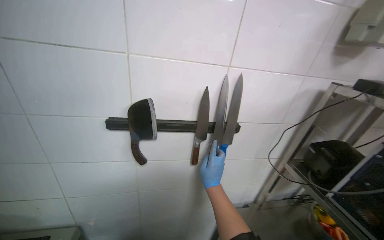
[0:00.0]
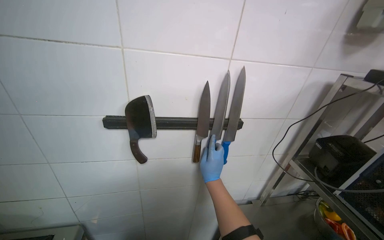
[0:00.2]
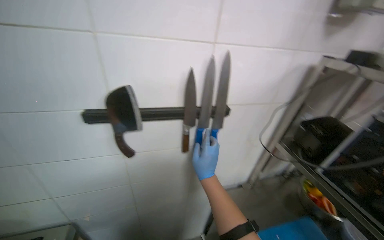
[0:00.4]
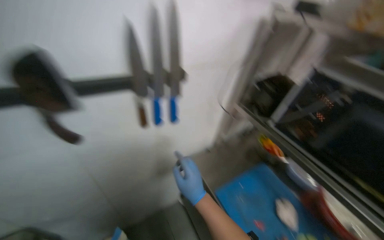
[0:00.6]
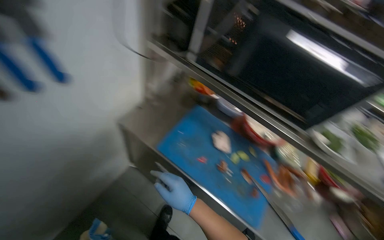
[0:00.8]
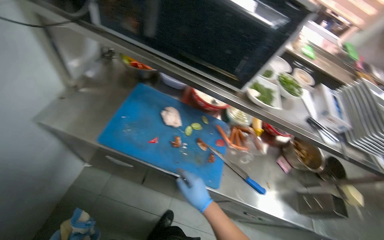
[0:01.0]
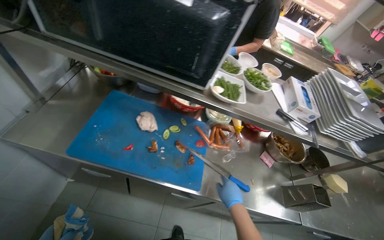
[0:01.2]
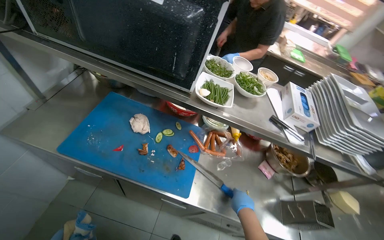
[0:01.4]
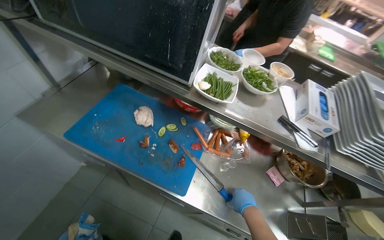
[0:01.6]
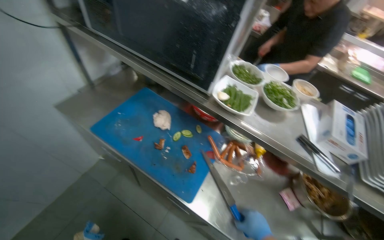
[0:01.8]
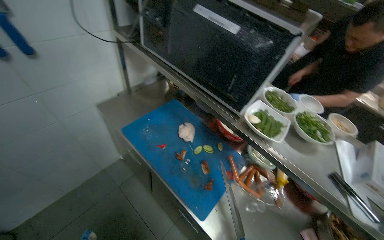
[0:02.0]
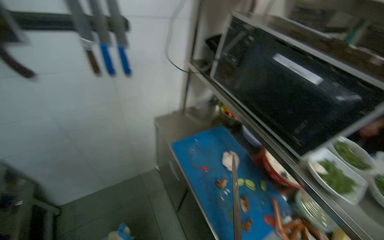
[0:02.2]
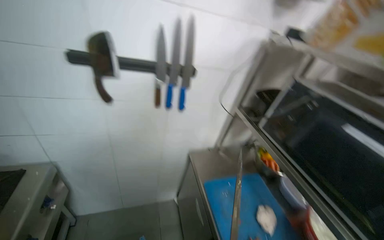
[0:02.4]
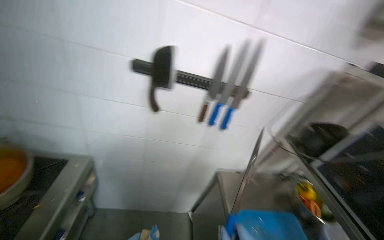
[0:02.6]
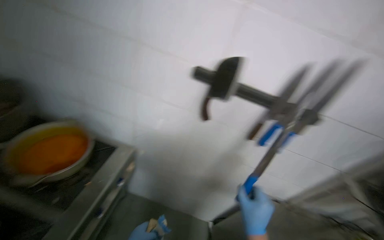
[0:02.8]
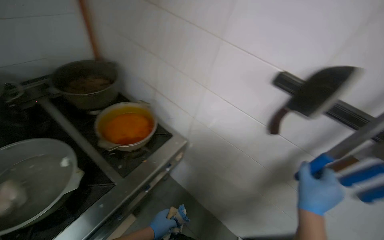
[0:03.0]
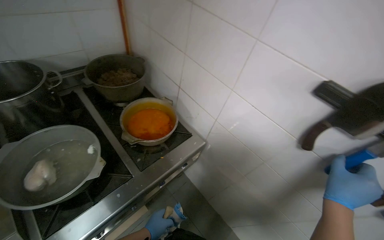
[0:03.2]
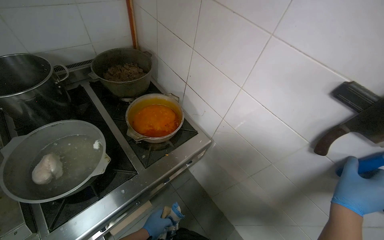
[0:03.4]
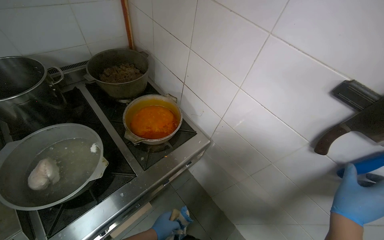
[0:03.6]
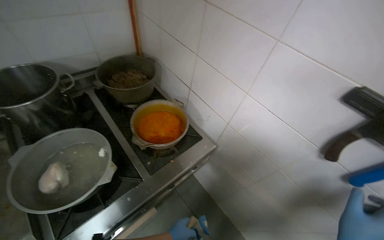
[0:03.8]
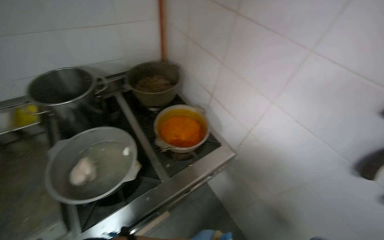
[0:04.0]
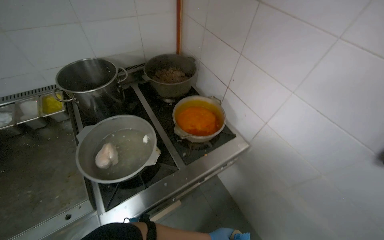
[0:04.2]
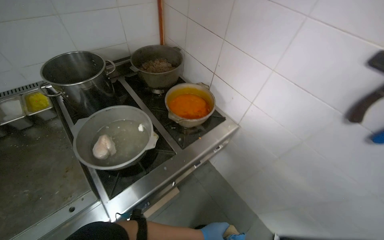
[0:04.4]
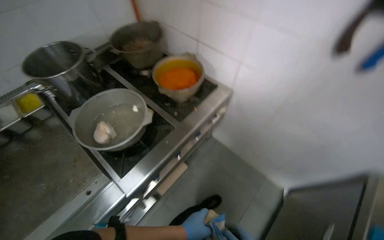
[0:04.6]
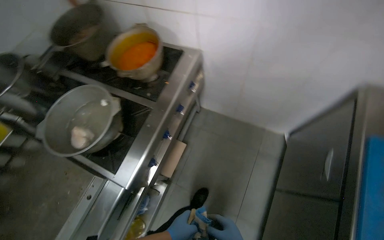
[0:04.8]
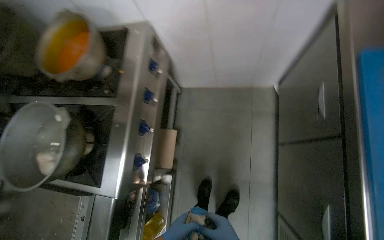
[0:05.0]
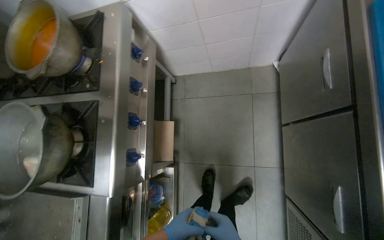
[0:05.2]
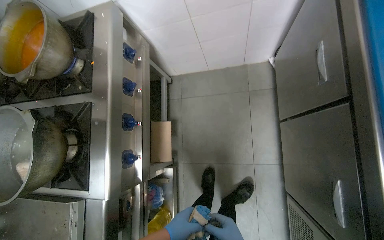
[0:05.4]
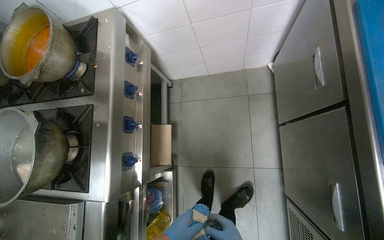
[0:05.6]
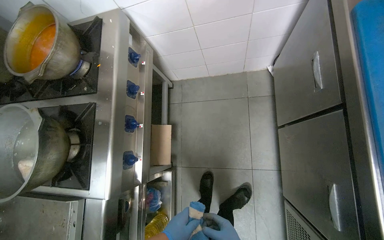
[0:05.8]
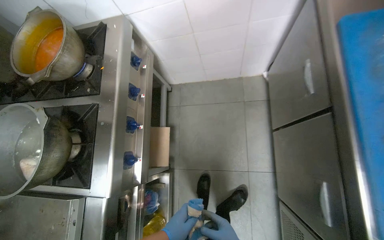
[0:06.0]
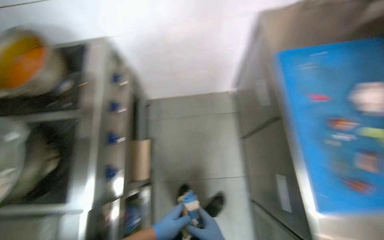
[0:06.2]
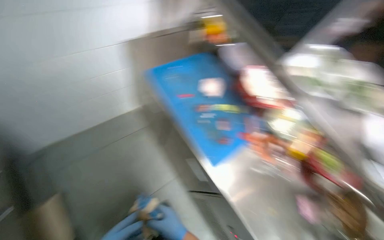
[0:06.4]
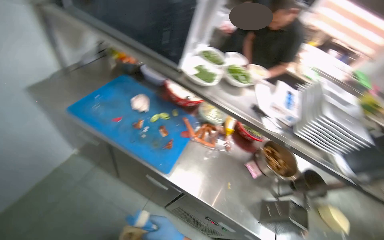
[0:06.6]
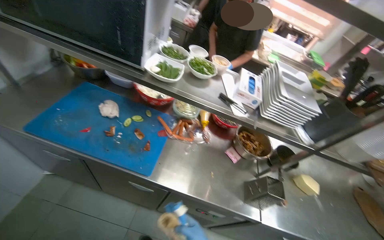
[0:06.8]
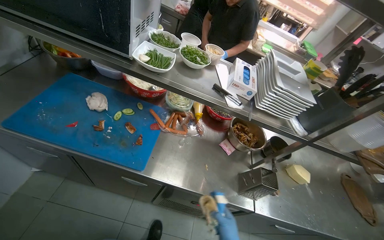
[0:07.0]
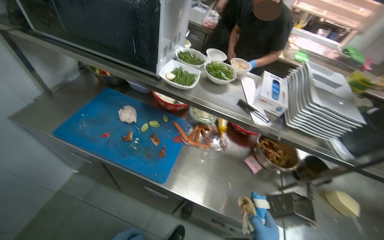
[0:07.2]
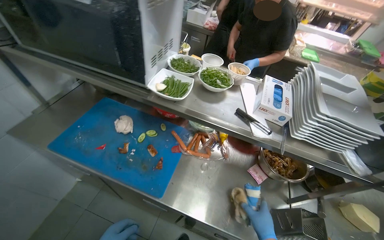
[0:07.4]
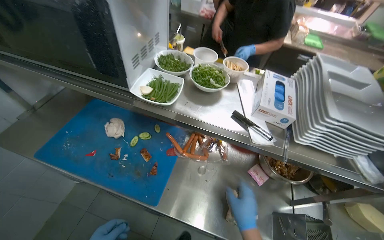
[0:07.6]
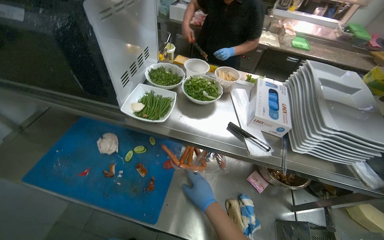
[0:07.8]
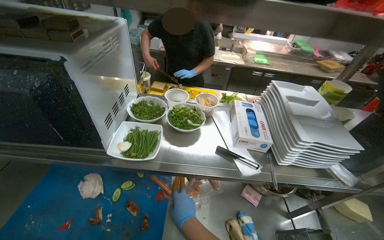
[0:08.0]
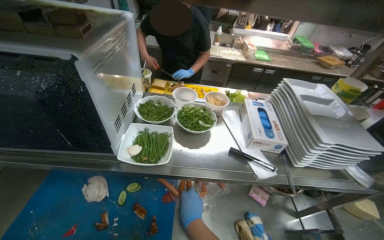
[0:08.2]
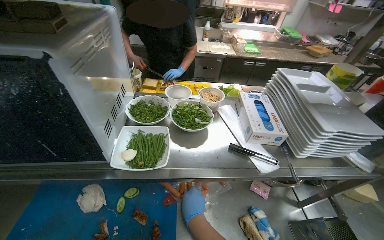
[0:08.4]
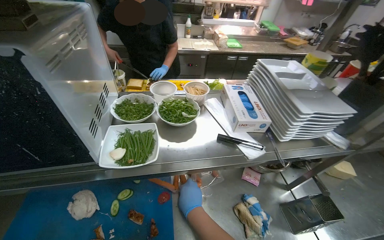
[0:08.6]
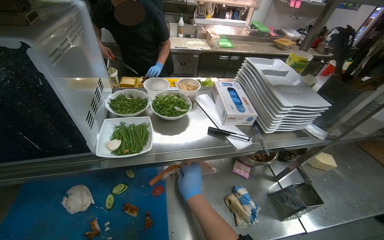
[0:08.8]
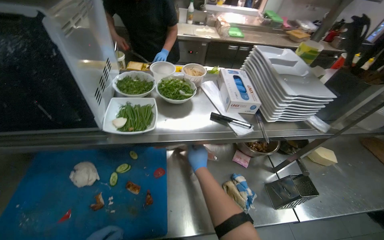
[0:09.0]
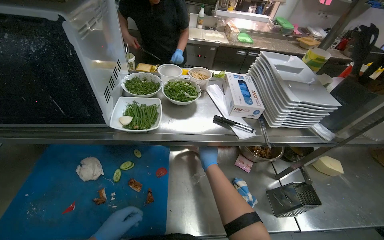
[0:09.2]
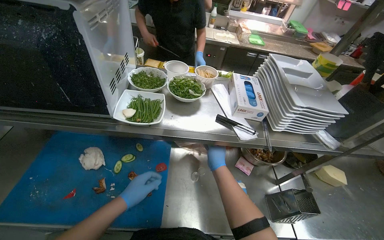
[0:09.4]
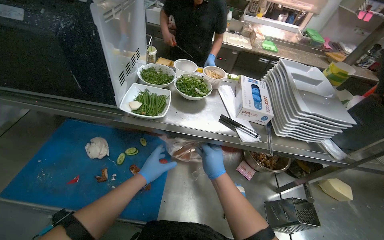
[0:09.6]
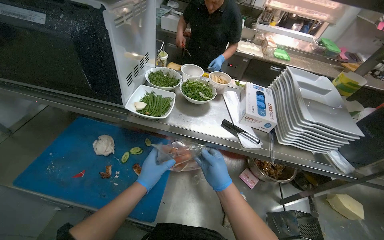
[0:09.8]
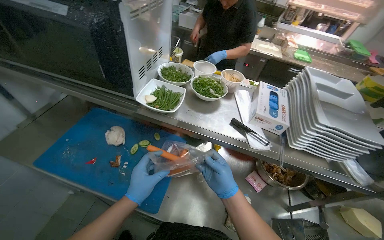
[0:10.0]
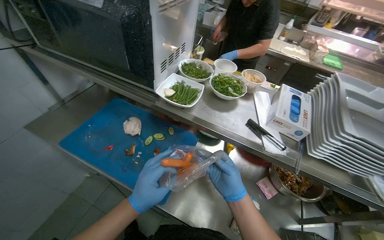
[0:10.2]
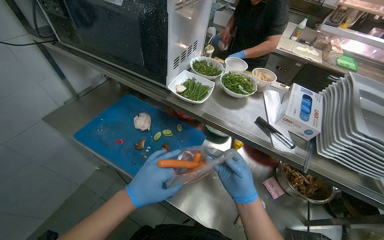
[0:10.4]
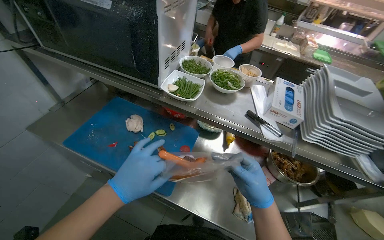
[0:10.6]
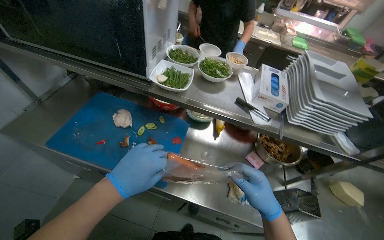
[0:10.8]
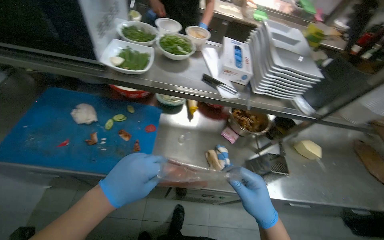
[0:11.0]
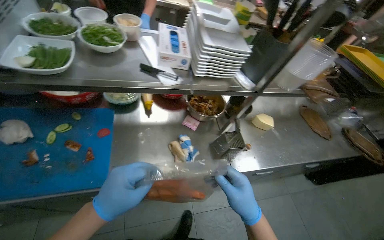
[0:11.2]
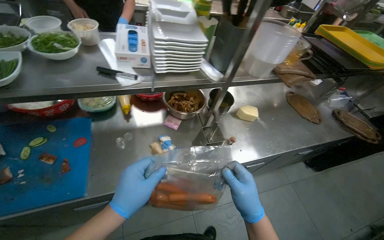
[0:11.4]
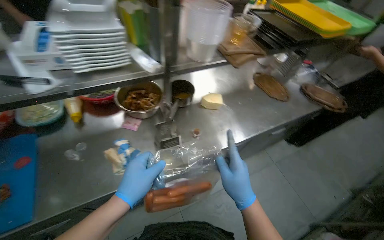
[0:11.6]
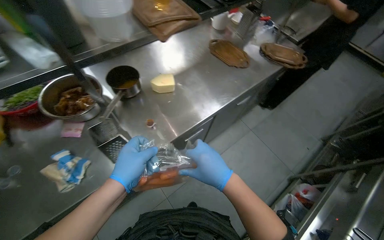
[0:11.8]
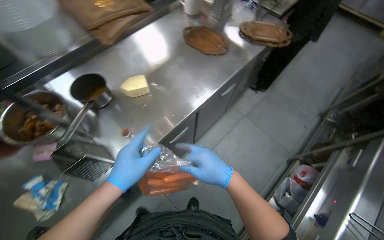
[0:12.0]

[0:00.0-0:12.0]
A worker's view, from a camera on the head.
Job: preparing food.
The whole recording: Placing meal and water on stove, organizing kitchen. The worker places the meal on the gas stove, organizes the kitchen area, and places water in a dish on the gas stove.
0:00.0 to 0:01.6: The head travels roughly 50 cm. The wearer's head swings roughly 55 degrees to the right. The wearer looks some 40 degrees further downward.
0:01.6 to 0:03.0: The wearer moves roughly 60 cm. The head rotates about 105 degrees to the left. The camera pitches upward, by approximately 30 degrees.
0:04.4 to 0:06.0: The view tilts about 20 degrees downward. Everything in view rotates roughly 55 degrees counterclockwise.
0:06.0 to 0:07.6: The wearer's head swings about 55 degrees to the right.
0:07.6 to 0:09.0: The head turns to the right by some 25 degrees. The right hand goes about 20 cm to the left, farther from the camera and up the picture.
0:09.0 to 0:10.4: The head turns to the left by approximately 35 degrees. The right hand shifts roughly 15 cm nearer to the camera and to the right.
0:10.4 to 0:12.0: The head travels roughly 70 cm. The wearer looks about 70 degrees further to the right. The camera pitches downward, by approximately 25 degrees.

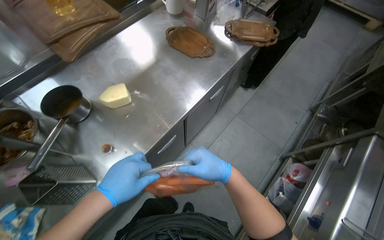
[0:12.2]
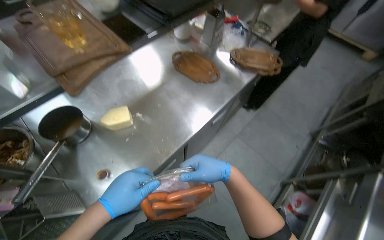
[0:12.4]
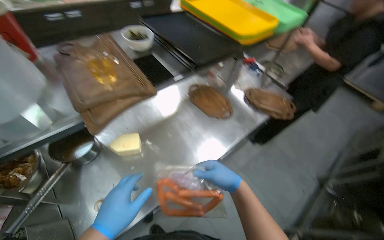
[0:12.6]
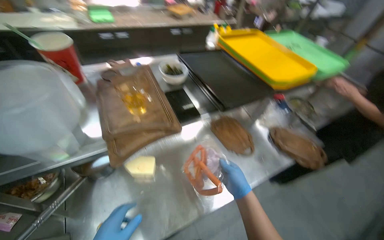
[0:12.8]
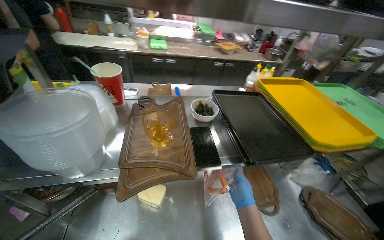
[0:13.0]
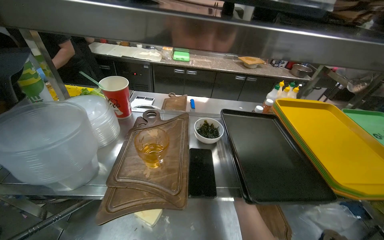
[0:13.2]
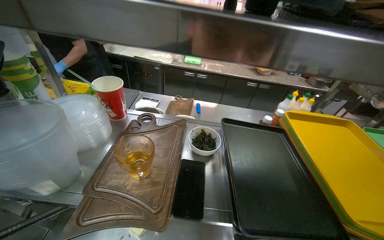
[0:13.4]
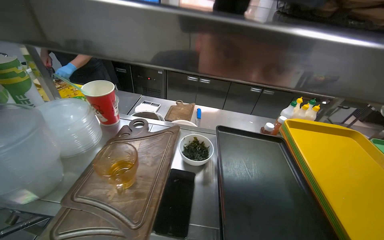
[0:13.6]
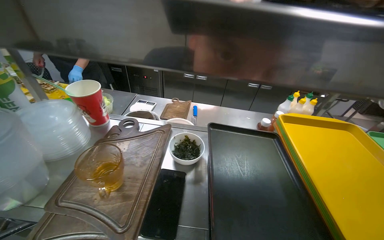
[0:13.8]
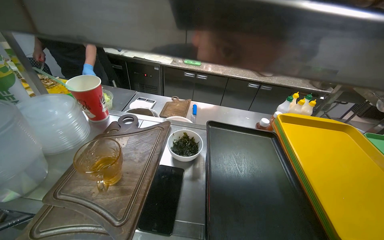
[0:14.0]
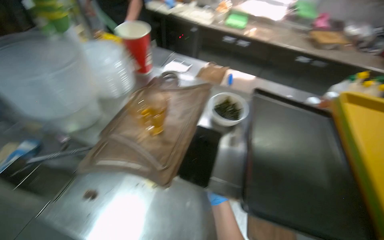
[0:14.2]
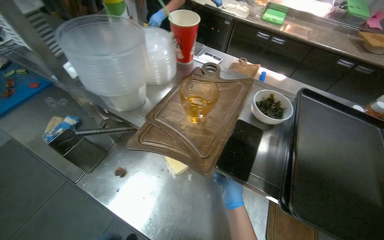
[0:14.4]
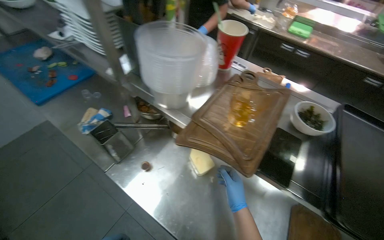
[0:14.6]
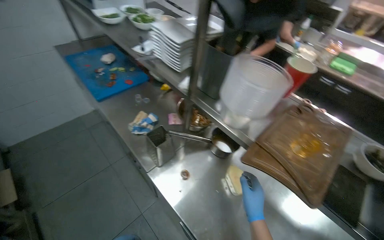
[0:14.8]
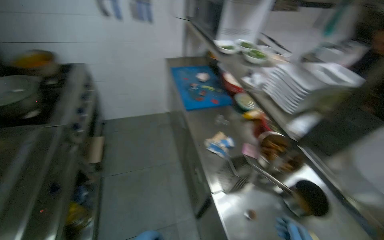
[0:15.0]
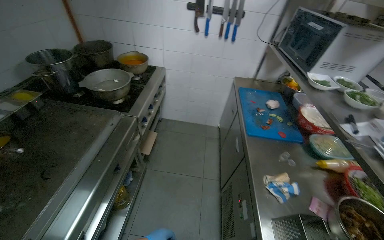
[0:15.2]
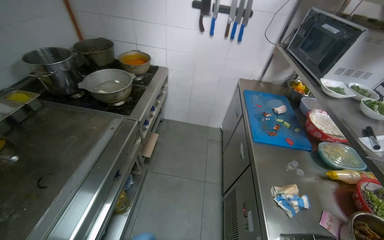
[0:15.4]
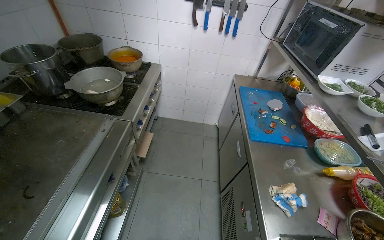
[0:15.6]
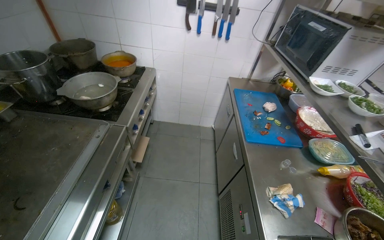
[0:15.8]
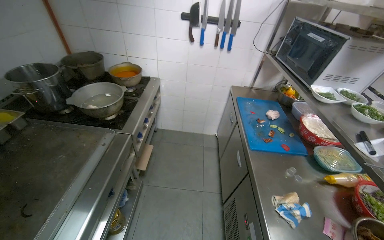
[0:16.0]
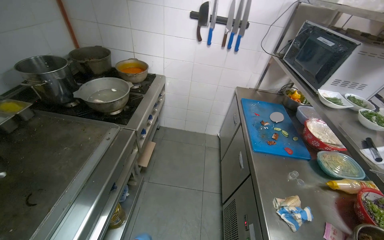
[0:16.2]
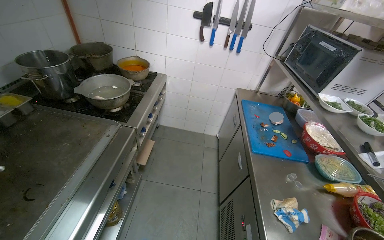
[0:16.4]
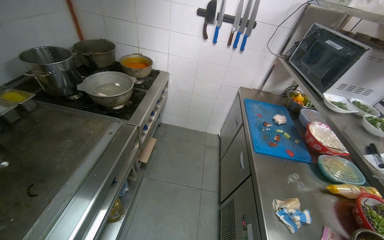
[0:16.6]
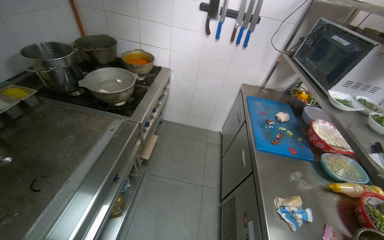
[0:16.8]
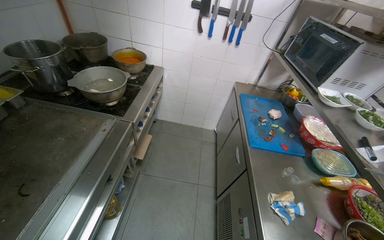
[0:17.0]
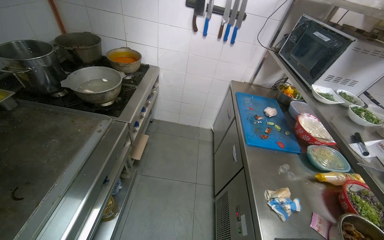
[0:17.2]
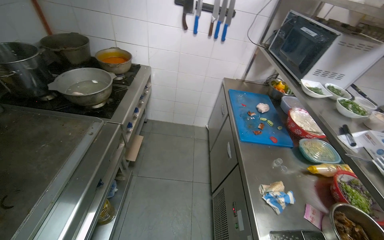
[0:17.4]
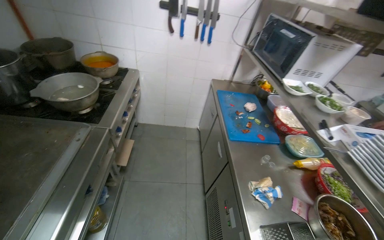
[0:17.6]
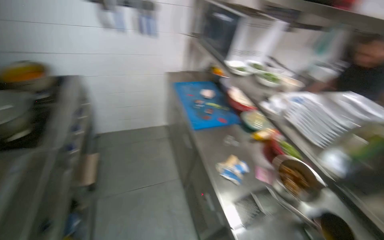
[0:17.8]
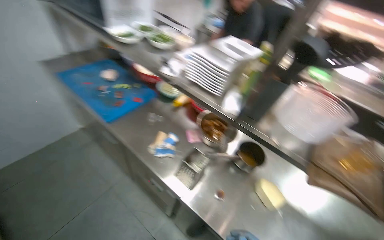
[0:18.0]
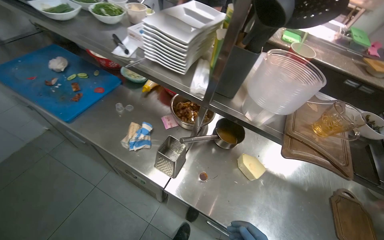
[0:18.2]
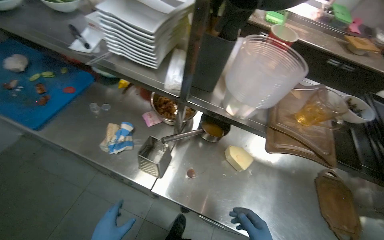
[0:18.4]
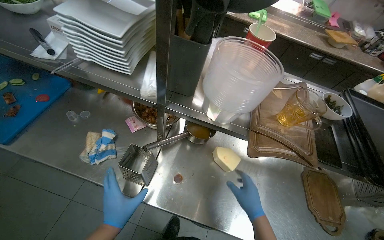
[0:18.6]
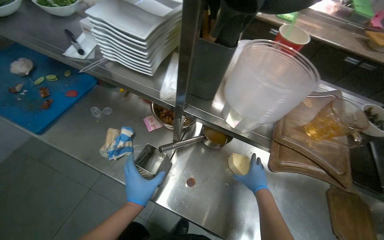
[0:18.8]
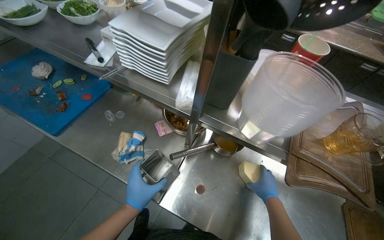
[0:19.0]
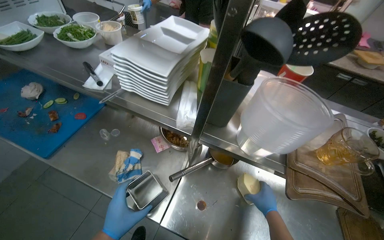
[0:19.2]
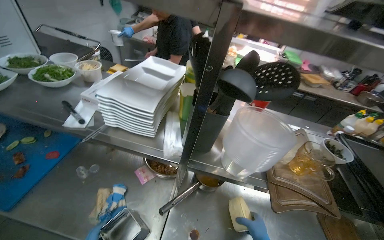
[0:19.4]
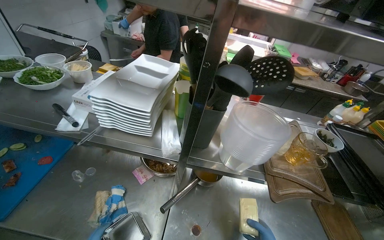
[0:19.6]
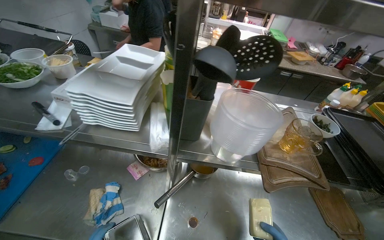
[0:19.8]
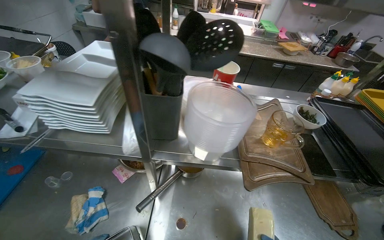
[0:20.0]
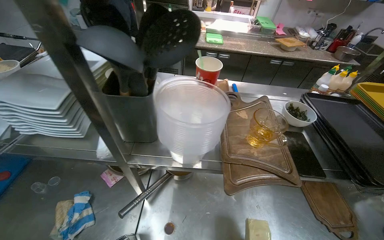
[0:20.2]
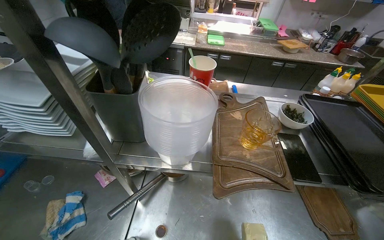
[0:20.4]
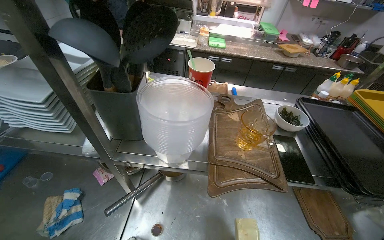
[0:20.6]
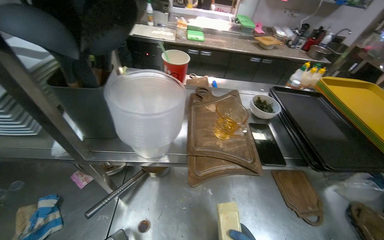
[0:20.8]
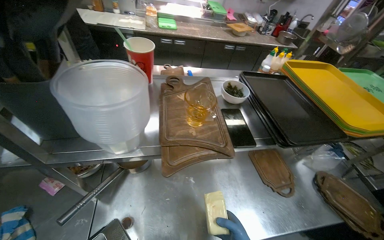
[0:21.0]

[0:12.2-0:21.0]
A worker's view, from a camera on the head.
Job: preparing food.
The whole recording: Placing meal and water on stove, organizing kitchen. The worker places the meal on the gas stove, organizes the kitchen area, and places water in a dish on the gas stove.
0:12.2 to 0:13.6: The camera travels approximately 50 cm. The wearer's head swings about 55 degrees to the left. The view tilts approximately 35 degrees upward.
0:13.6 to 0:15.2: The wearer moves approximately 70 cm. The head rotates about 90 degrees to the left.
0:16.6 to 0:18.0: The wearer looks roughly 60 degrees further to the right. The view tilts about 15 degrees downward.
0:18.0 to 0:19.6: The head turns to the right by approximately 30 degrees.
0:19.6 to 0:21.0: The wearer's head swings about 20 degrees to the right.